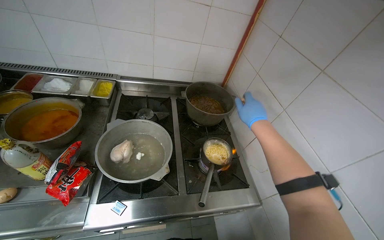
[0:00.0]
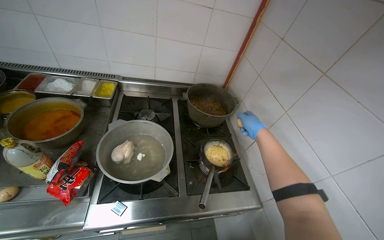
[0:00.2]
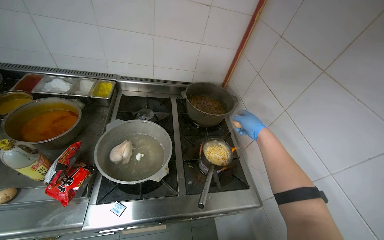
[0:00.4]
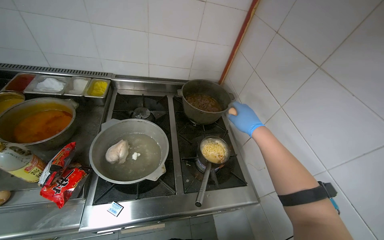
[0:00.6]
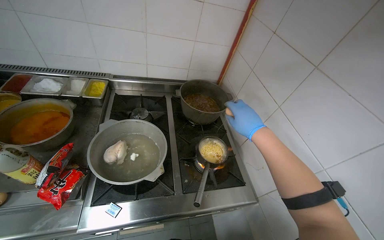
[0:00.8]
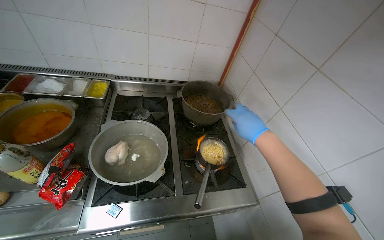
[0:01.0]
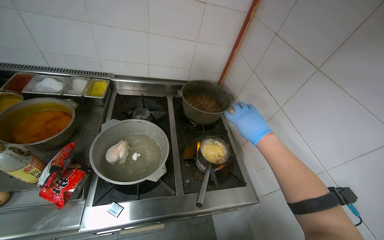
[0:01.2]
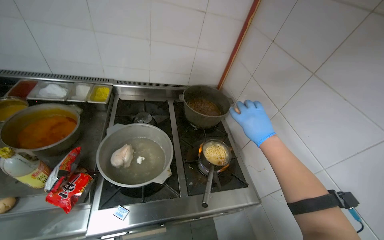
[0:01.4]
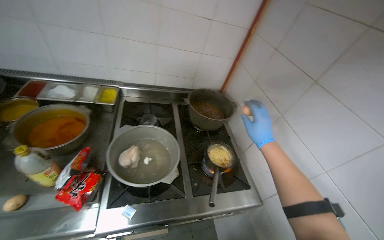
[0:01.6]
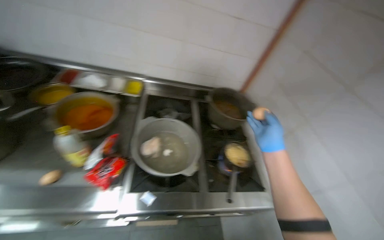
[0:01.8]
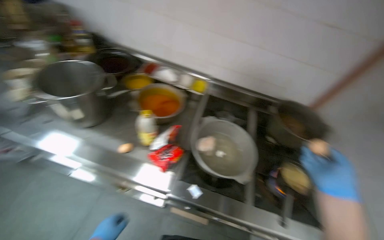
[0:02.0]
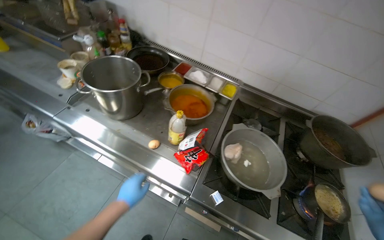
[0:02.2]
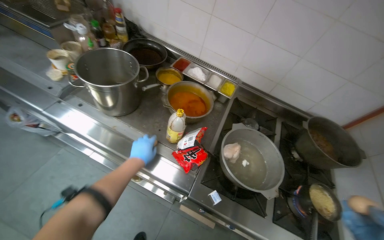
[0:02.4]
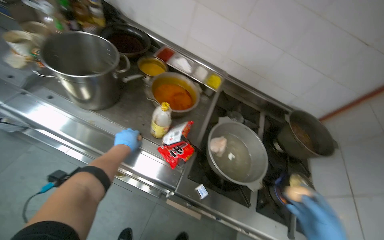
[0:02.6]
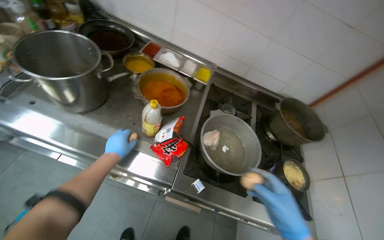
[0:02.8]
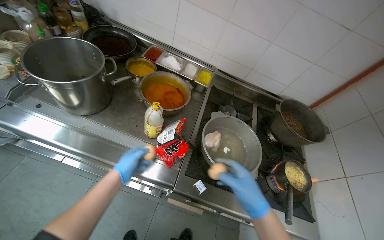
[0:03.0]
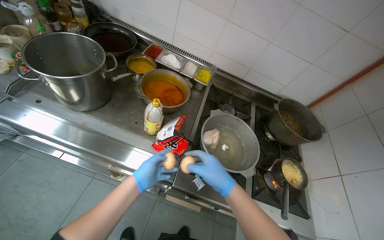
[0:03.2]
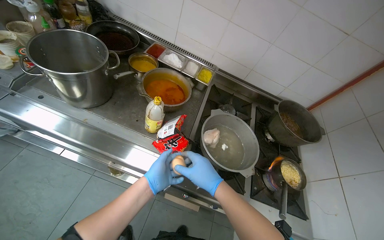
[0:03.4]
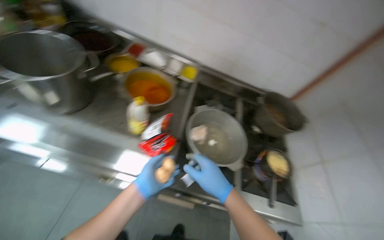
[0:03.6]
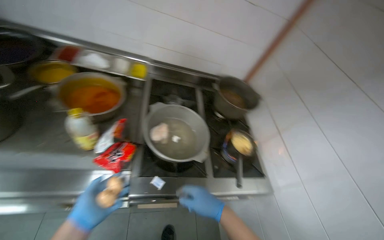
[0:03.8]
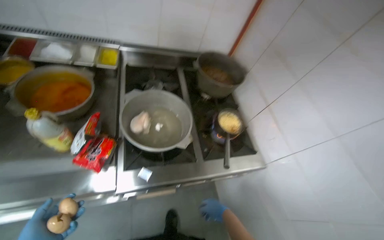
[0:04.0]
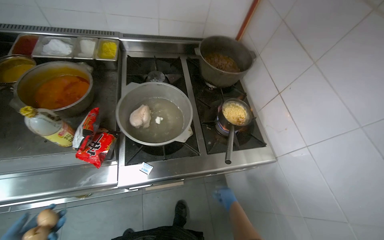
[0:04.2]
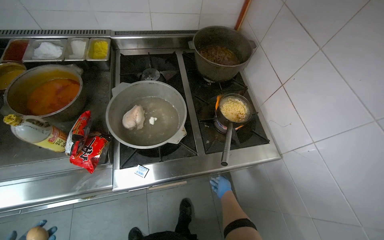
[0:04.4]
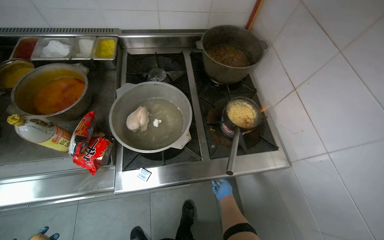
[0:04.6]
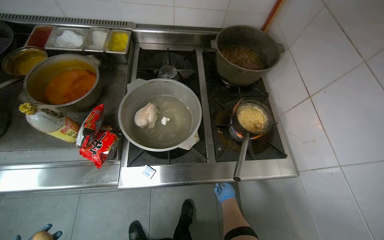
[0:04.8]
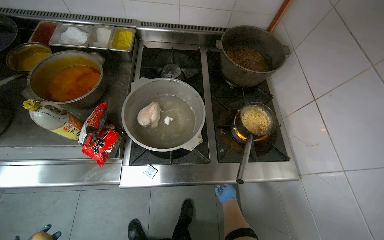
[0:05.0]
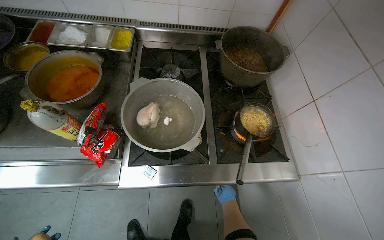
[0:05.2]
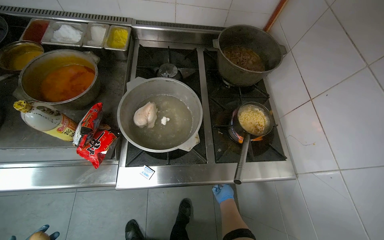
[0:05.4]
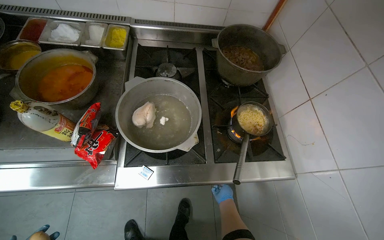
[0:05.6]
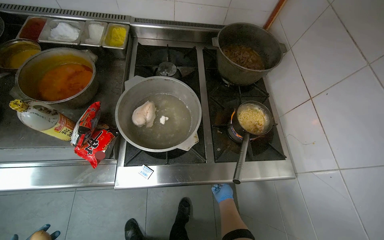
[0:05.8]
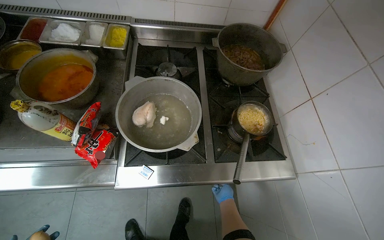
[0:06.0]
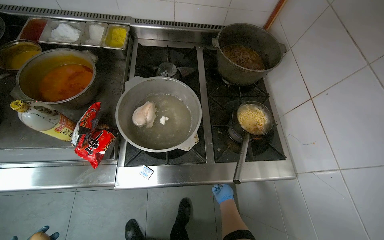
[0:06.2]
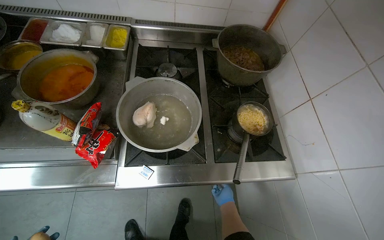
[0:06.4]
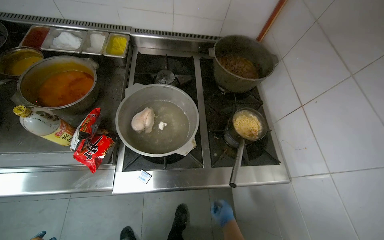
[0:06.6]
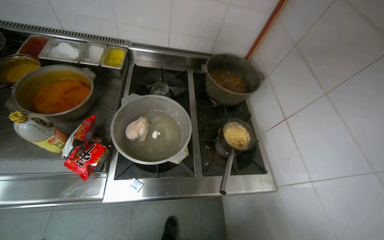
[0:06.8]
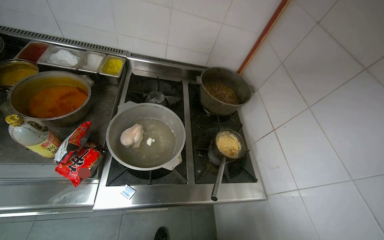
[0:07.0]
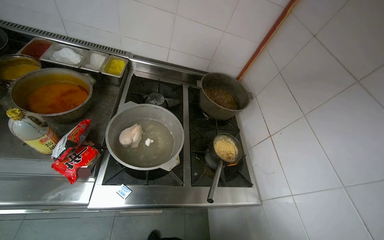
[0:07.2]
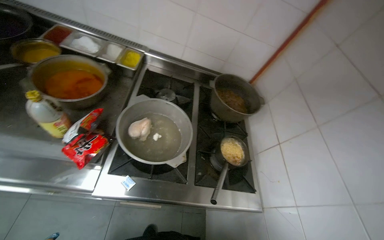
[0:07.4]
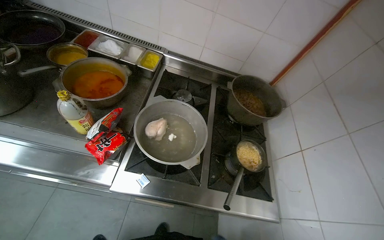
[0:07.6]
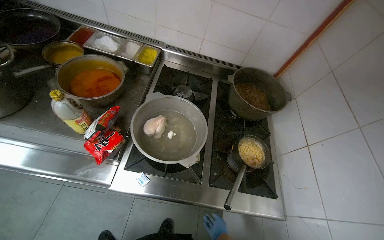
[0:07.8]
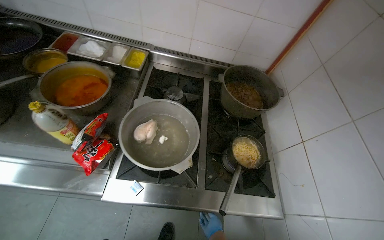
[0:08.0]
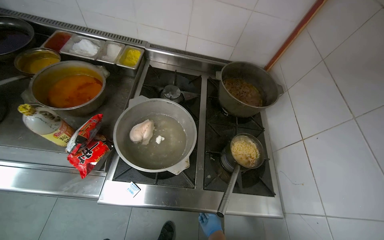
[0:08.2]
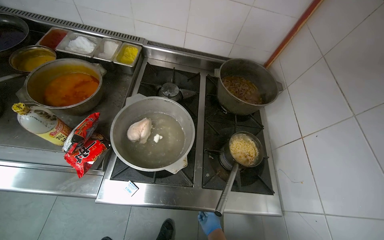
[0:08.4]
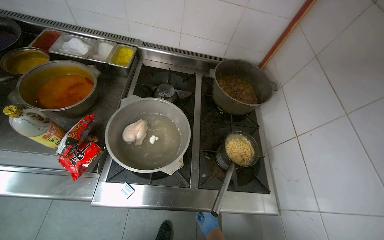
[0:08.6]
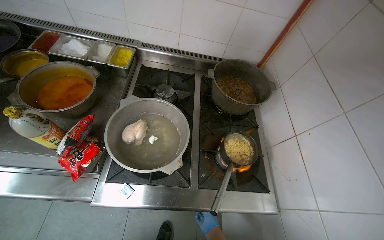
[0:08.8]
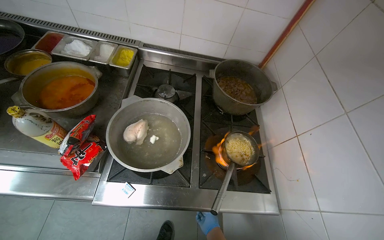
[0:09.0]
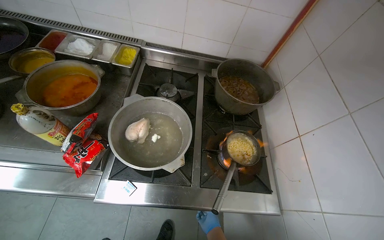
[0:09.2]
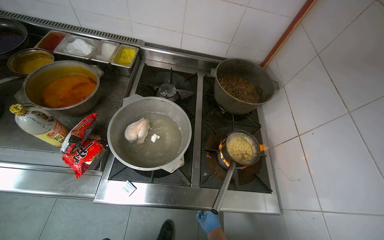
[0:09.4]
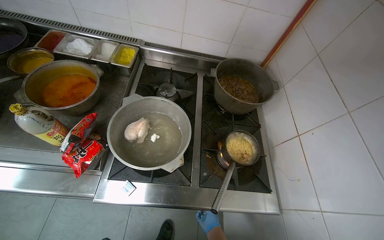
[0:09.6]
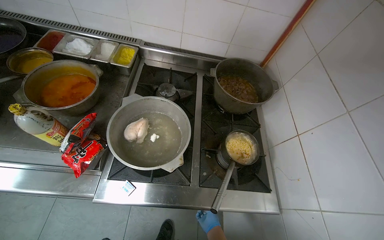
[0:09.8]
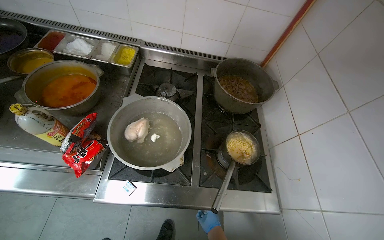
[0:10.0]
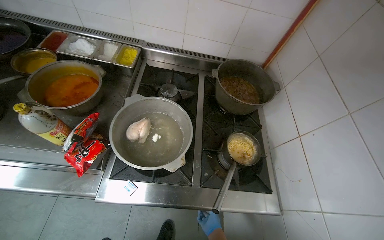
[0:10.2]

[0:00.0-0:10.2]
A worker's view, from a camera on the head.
Job: cooking food.
The whole recording: Cracking eggs into cooking noodles. The worker cracks eggs and adds them to the instant noodles cooking on the stove.
0:01.4 to 0:03.0: The wearer looks about 25 degrees further to the left.
0:03.0 to 0:04.4: The view tips downward by approximately 15 degrees. The scene rotates counterclockwise by approximately 25 degrees. The right hand heads farther from the camera and down the picture, covering some 50 cm.

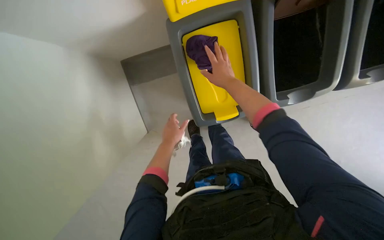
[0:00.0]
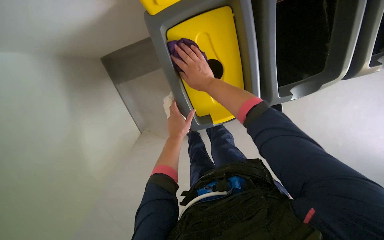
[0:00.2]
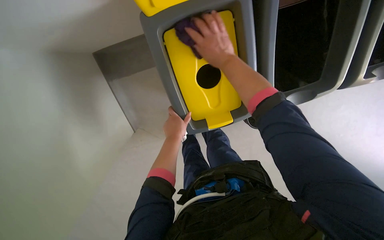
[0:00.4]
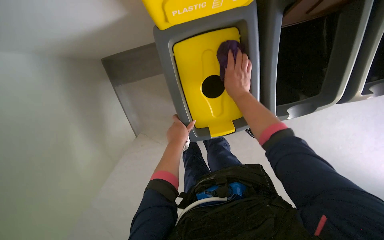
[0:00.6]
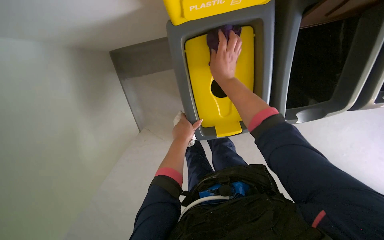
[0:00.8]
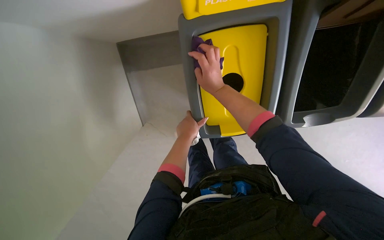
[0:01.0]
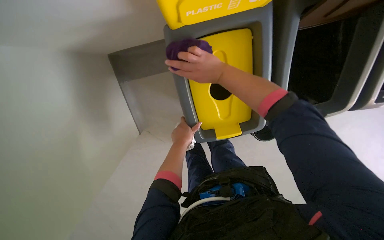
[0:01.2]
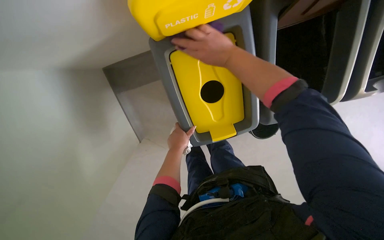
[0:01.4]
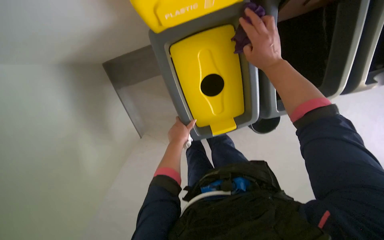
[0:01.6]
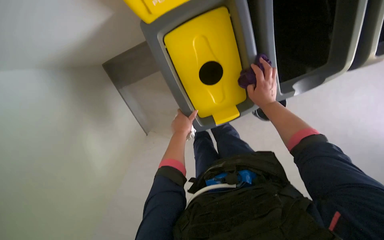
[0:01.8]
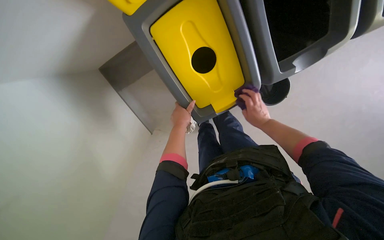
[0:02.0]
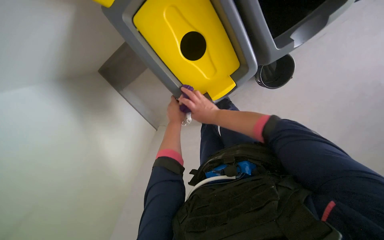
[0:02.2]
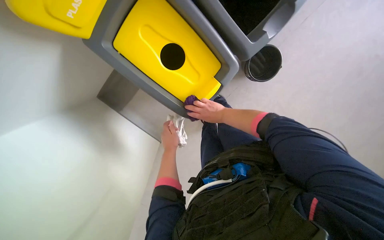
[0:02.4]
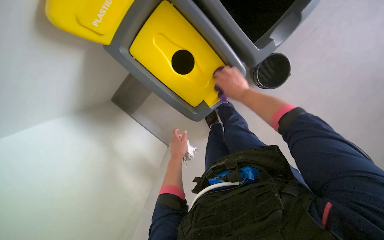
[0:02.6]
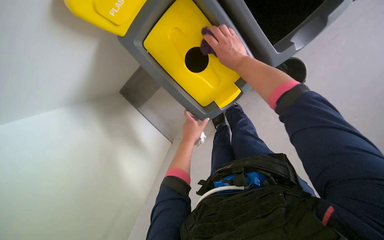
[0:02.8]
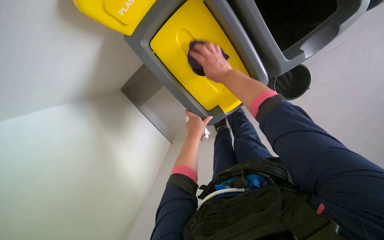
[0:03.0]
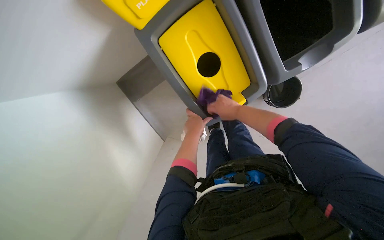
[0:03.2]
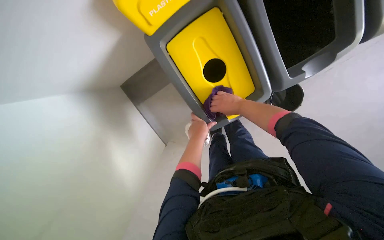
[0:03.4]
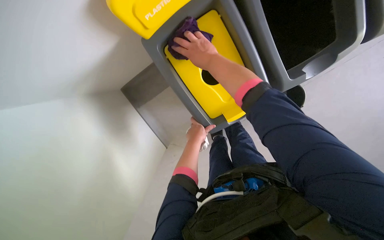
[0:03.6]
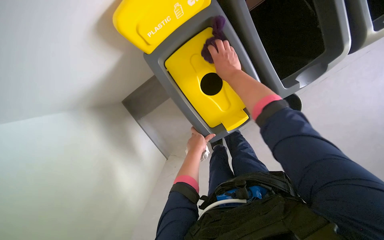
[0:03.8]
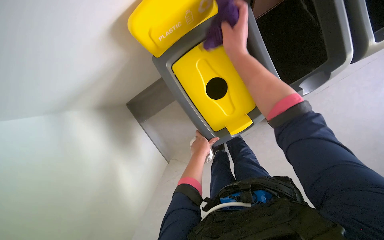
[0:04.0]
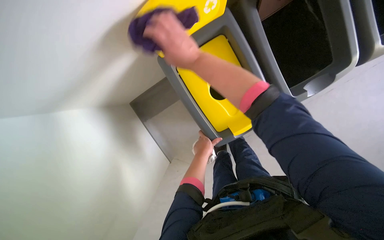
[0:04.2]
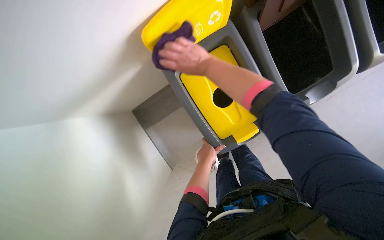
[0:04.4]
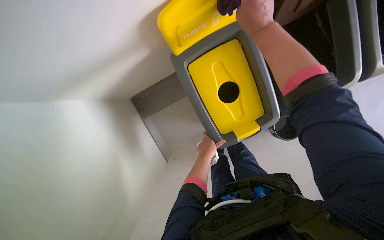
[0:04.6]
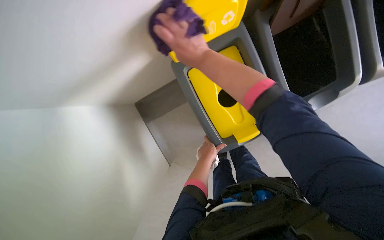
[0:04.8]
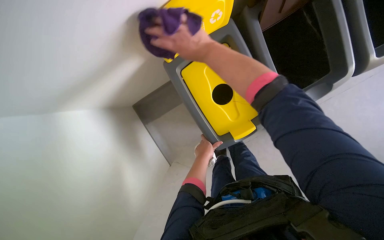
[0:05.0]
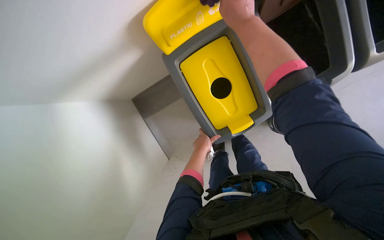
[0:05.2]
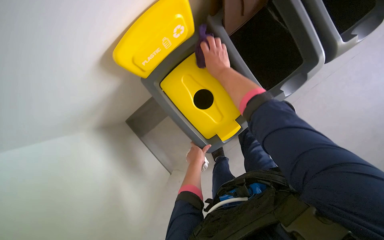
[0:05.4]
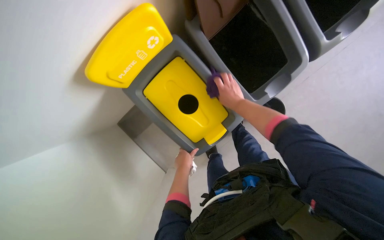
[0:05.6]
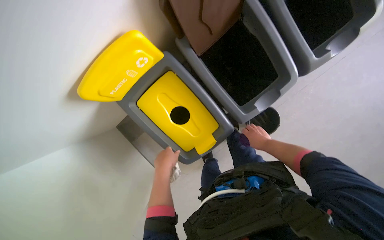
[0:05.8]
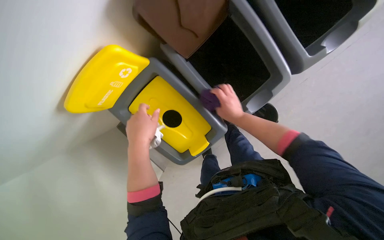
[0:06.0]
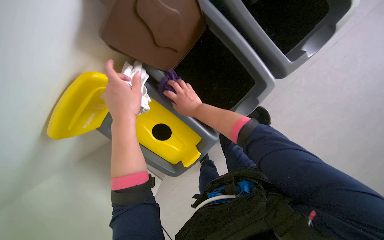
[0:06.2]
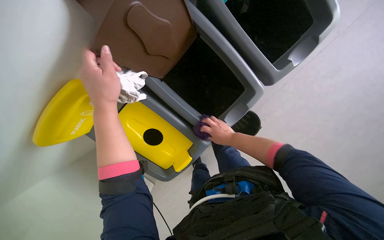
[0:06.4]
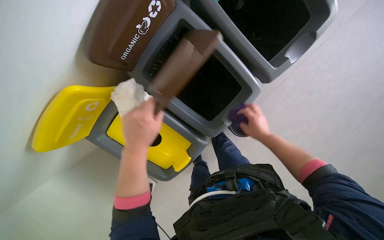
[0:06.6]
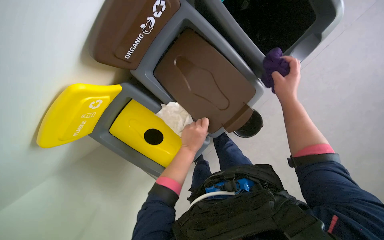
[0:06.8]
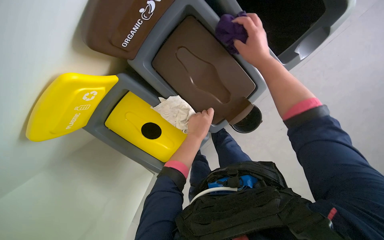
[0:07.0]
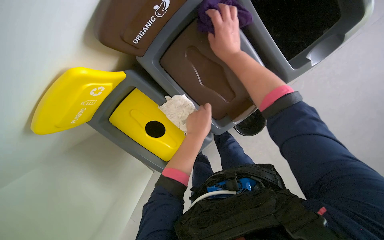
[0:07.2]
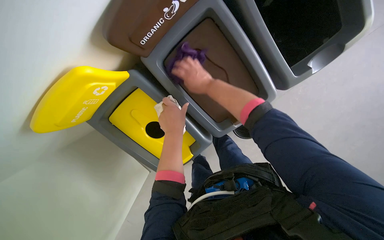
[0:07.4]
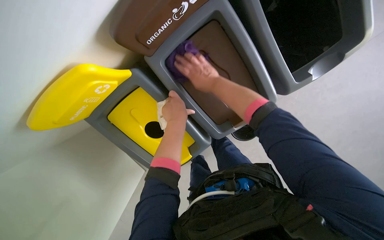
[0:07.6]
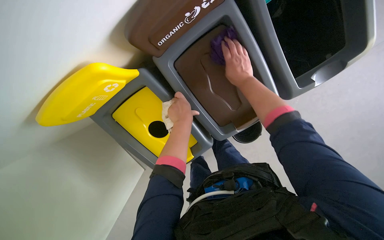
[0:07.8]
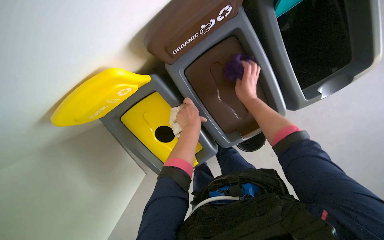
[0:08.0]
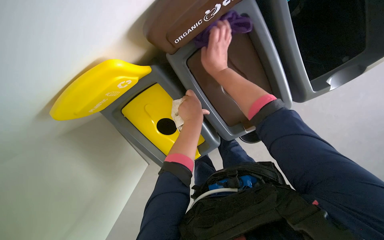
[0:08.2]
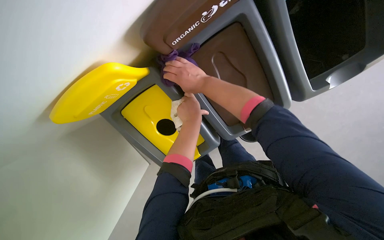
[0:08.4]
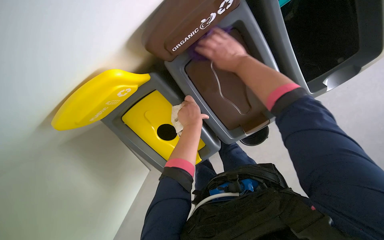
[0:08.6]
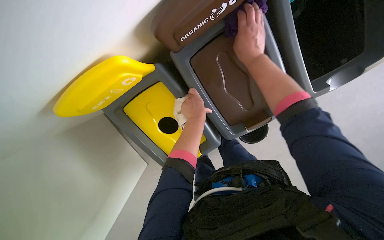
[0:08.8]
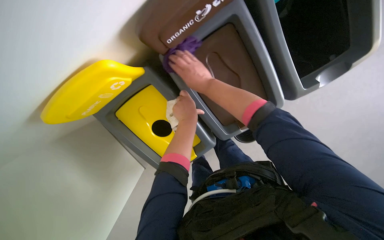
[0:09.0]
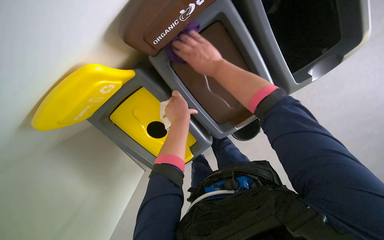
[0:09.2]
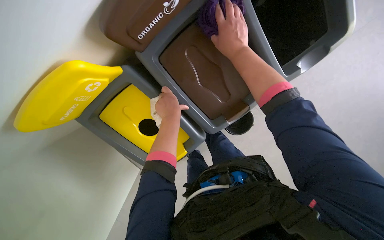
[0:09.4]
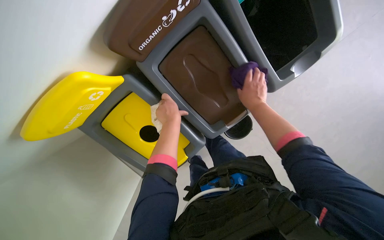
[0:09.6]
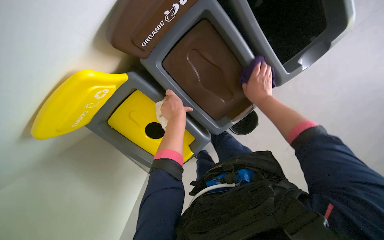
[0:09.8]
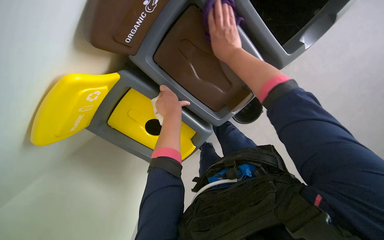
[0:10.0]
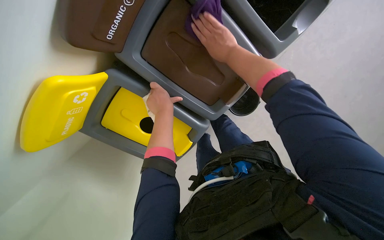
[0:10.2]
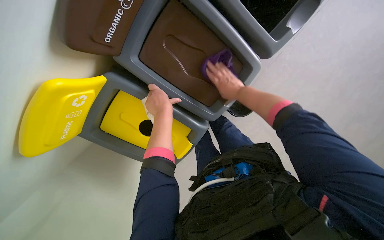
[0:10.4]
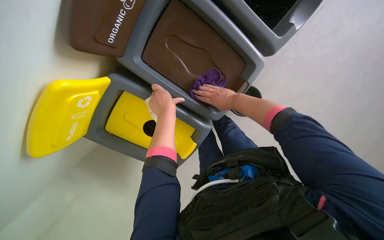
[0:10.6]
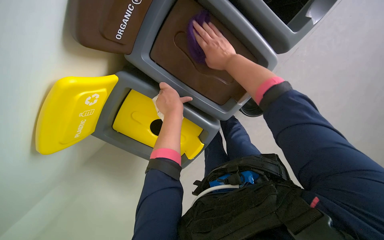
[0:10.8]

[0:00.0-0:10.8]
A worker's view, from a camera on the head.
Job: wiping surfaces.
The whole recording: Wiping recycling bins. The worker wipes the surfaces of the recycling bins.
0:00.0 to 0:01.6: The right hand goes some 15 cm nearer to the camera and to the right.
0:03.0 to 0:04.6: The right hand travels nearer to the camera and up the picture by some 25 cm.
0:04.6 to 0:06.2: The right hand goes up and down the picture, about 35 cm each way, reversing 3 times. The left hand goes approximately 40 cm up the picture and nearer to the camera.
0:06.2 to 0:07.8: The right hand moves up and down the picture over some 25 cm, changing direction 2 times. The left hand is displaced farther from the camera by approximately 20 cm.
0:07.8 to 0:09.2: The right hand goes left and right, about 20 cm each way, reversing 2 times.
0:09.2 to 0:10.8: The right hand moves roughly 20 cm to the right and comes back.
